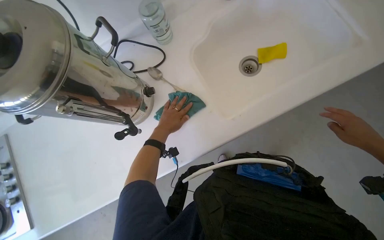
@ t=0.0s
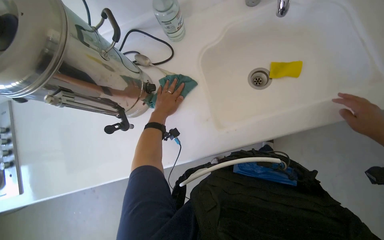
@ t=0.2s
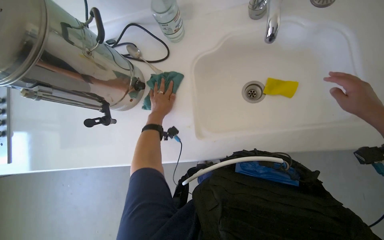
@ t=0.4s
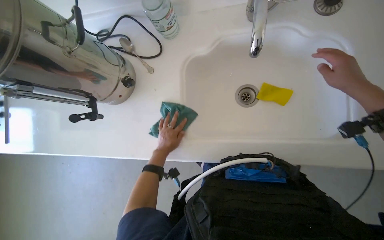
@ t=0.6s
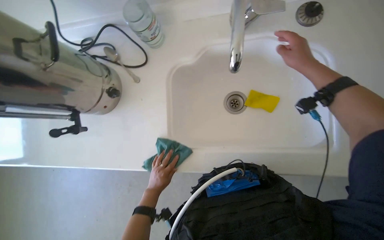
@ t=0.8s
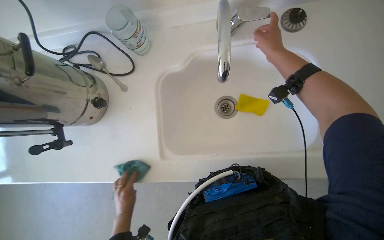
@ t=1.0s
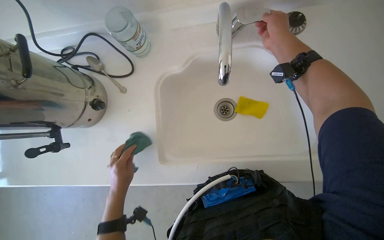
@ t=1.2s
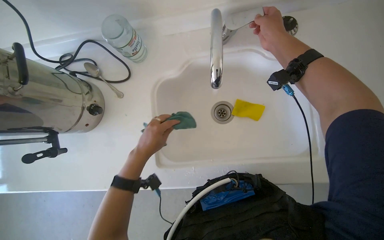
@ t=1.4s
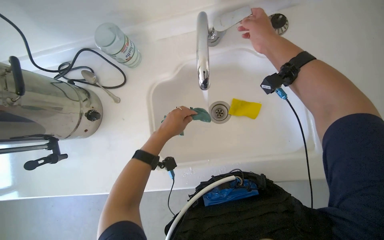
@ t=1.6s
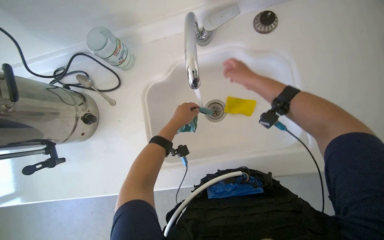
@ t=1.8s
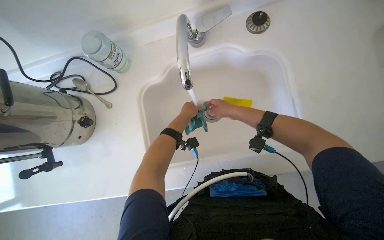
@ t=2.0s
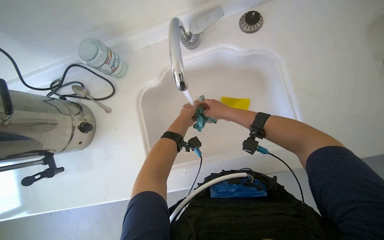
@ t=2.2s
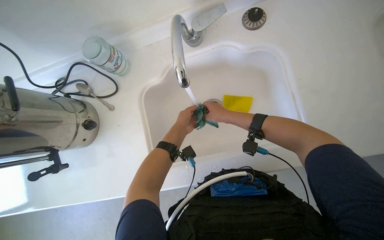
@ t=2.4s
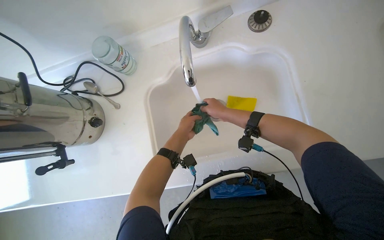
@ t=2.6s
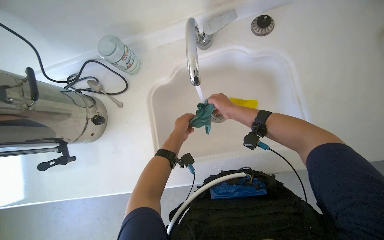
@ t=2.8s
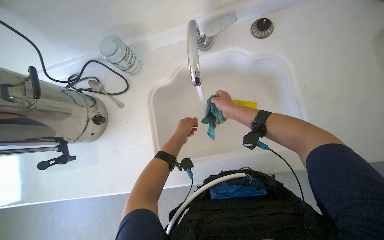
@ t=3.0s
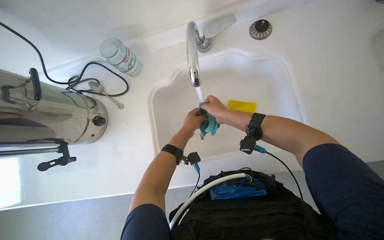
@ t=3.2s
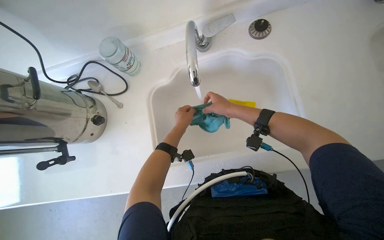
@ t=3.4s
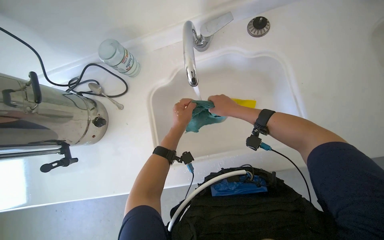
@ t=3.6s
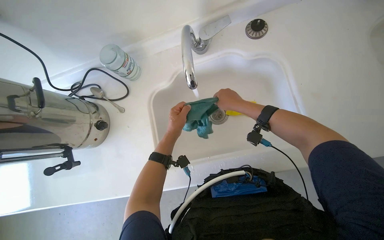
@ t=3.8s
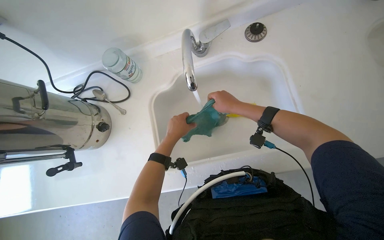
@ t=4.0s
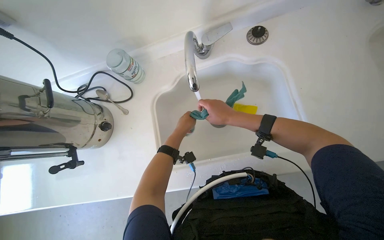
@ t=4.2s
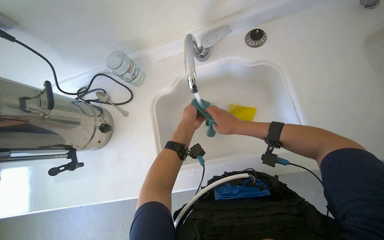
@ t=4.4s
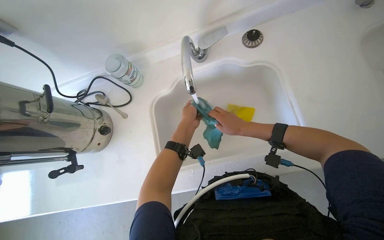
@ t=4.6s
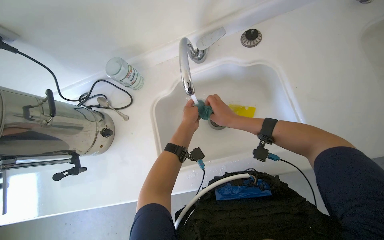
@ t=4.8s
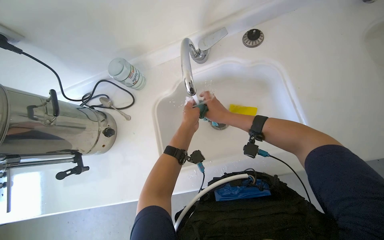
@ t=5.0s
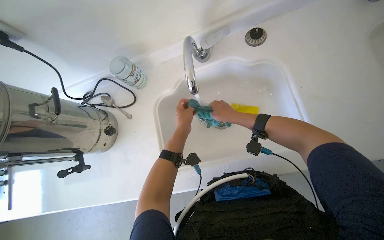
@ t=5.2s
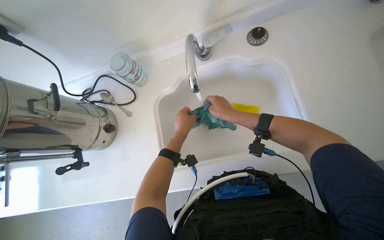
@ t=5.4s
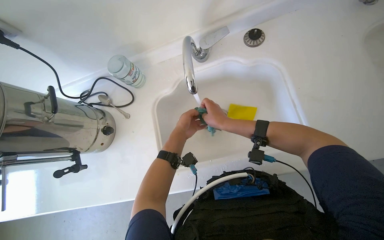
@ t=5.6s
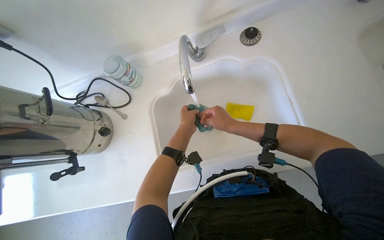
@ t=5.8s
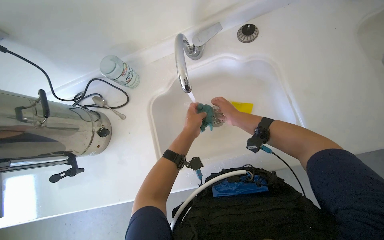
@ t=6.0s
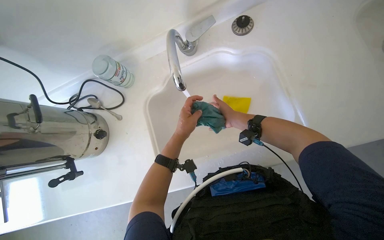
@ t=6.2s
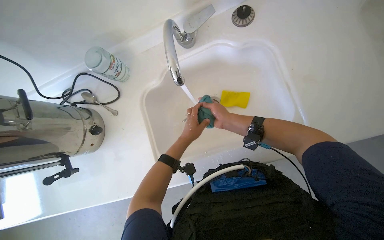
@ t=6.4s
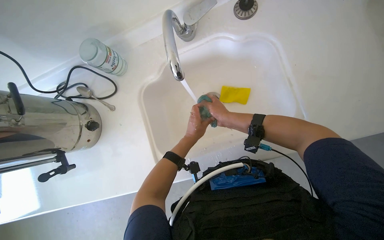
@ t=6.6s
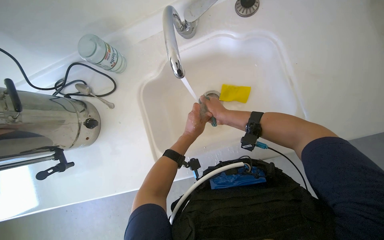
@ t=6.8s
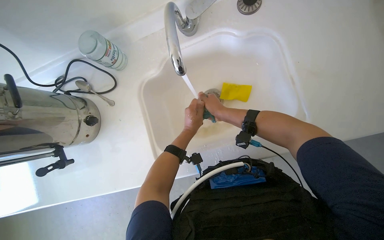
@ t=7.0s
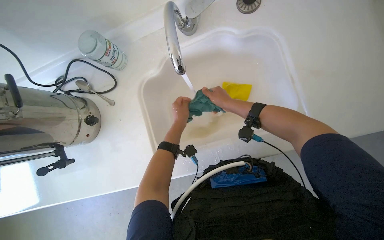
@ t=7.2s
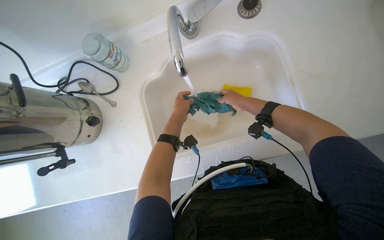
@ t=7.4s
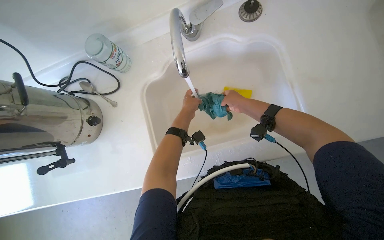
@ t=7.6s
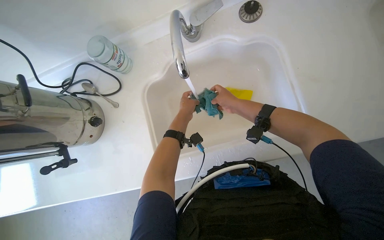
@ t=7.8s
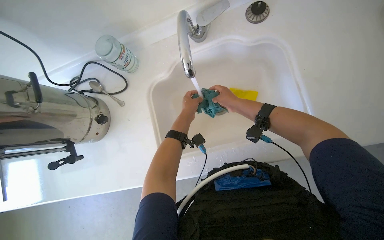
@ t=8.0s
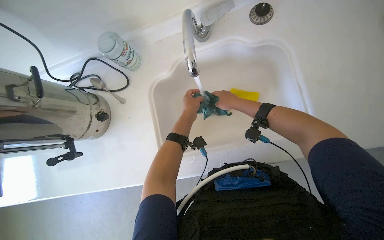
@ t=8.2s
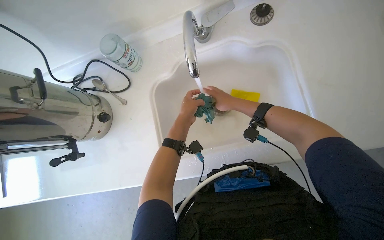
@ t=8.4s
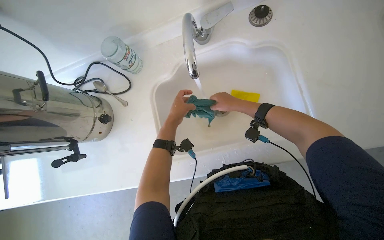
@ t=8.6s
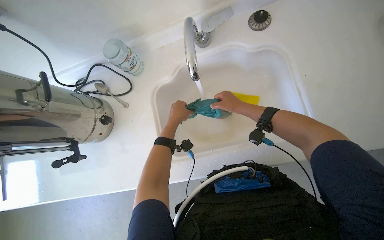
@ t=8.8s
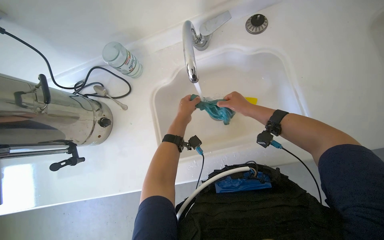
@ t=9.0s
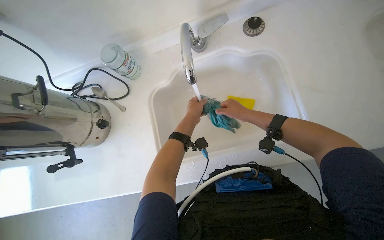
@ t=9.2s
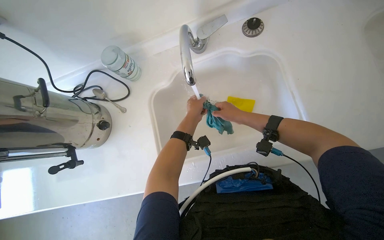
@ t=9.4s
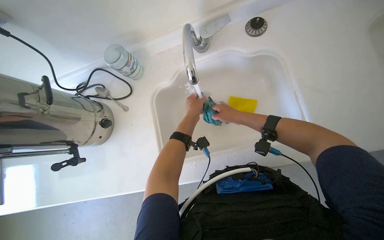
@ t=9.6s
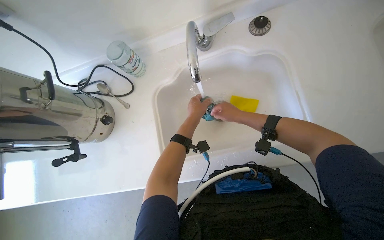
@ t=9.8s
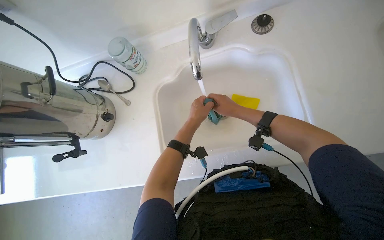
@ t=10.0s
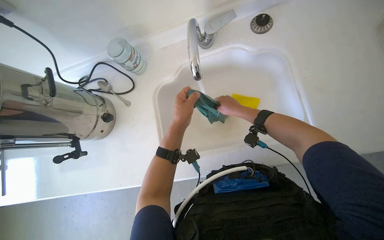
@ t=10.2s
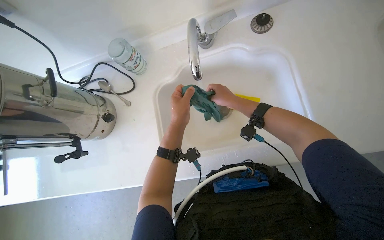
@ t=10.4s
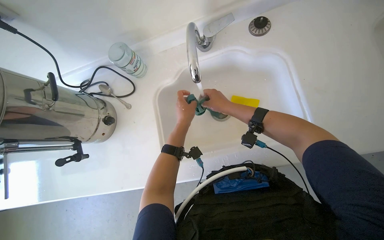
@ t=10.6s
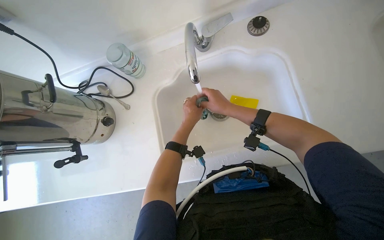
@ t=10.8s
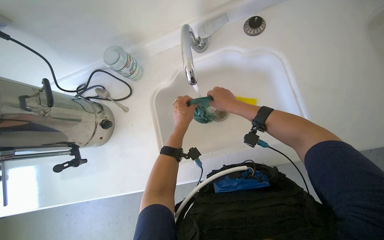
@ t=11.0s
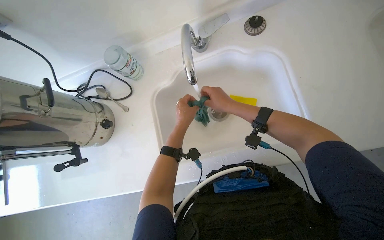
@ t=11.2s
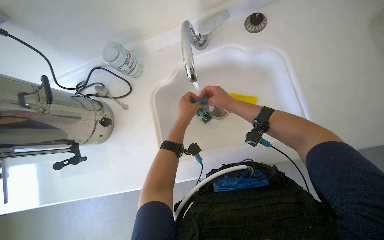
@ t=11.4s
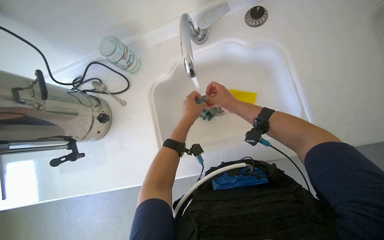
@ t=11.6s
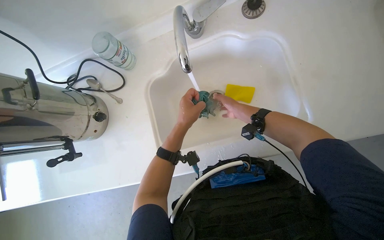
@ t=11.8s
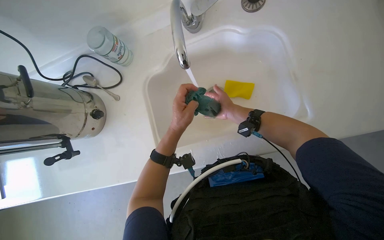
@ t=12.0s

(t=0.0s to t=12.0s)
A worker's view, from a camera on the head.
Job: preparing cleaning supplies.
The whole recording: Washing cleaning cloth. The worker rinses and washes a green cleaning cloth in the sink.
t=1.6s - t=3.0s: The right hand is displaced down the picture and farther from the camera by approximately 25 cm. Meanwhile the left hand goes roughly 10 cm farther from the camera.
t=4.4s - t=6.0s: The hands stay close to where they were, moving slightly.
t=6.0s - t=7.6s: The two hands go roughly 10 cm farther from the camera.
t=9.0s - t=10.4s: The left hand shifts roughly 10 cm nearer to the camera.

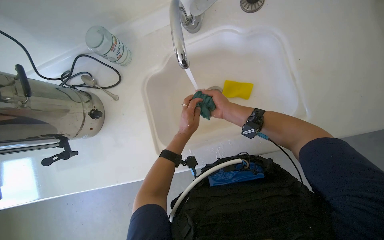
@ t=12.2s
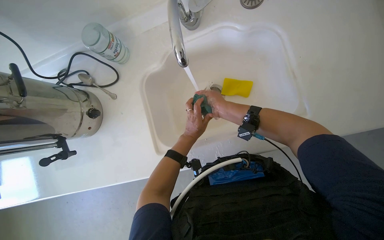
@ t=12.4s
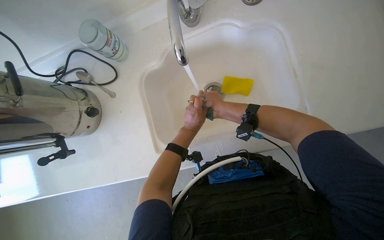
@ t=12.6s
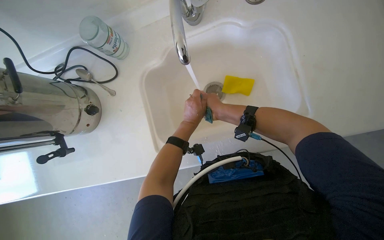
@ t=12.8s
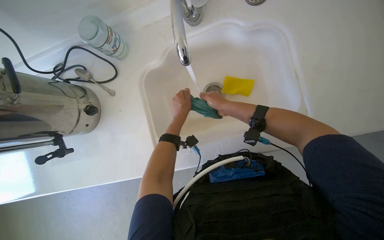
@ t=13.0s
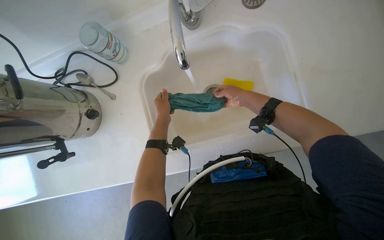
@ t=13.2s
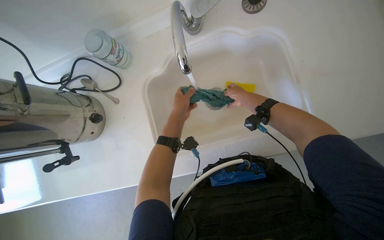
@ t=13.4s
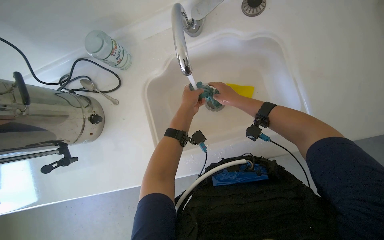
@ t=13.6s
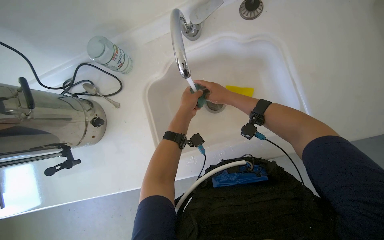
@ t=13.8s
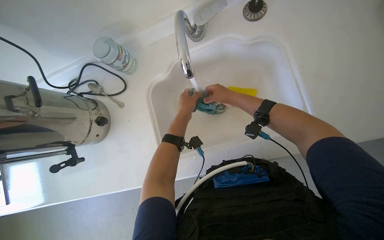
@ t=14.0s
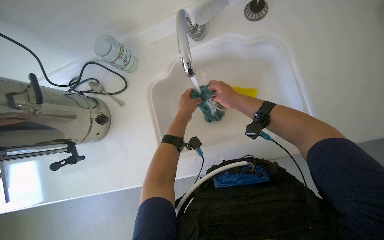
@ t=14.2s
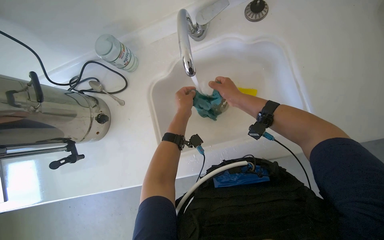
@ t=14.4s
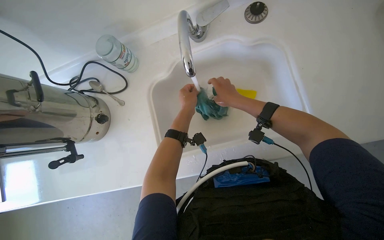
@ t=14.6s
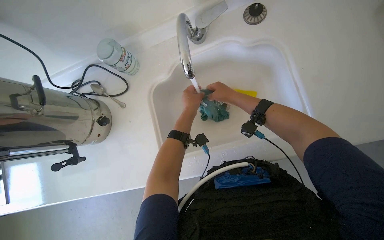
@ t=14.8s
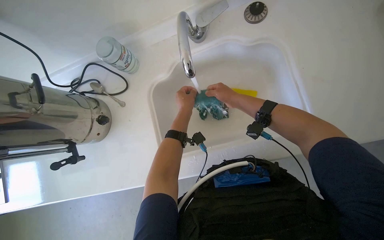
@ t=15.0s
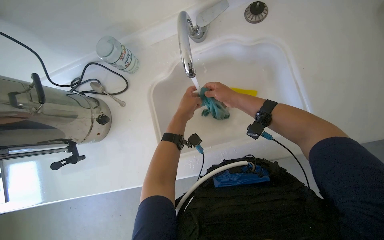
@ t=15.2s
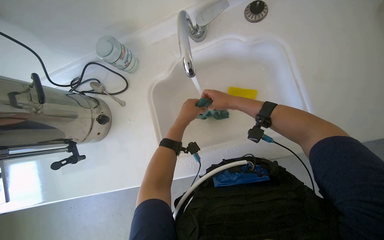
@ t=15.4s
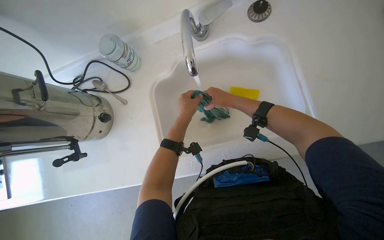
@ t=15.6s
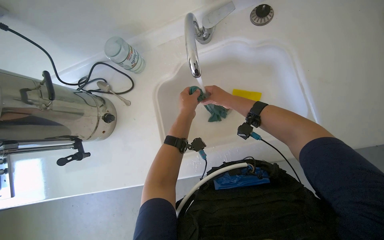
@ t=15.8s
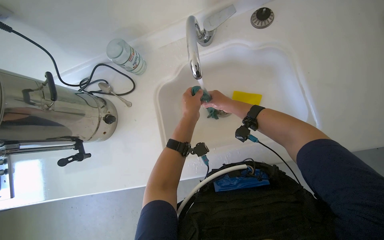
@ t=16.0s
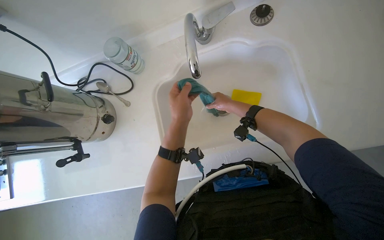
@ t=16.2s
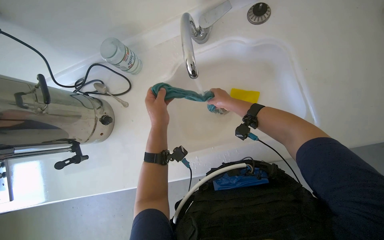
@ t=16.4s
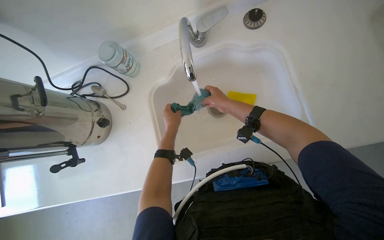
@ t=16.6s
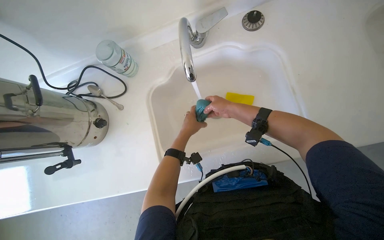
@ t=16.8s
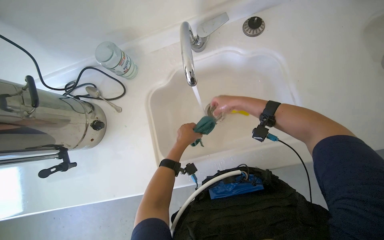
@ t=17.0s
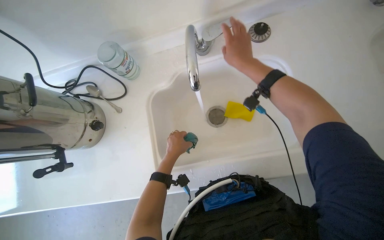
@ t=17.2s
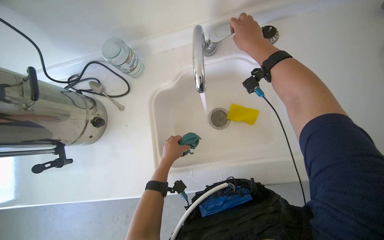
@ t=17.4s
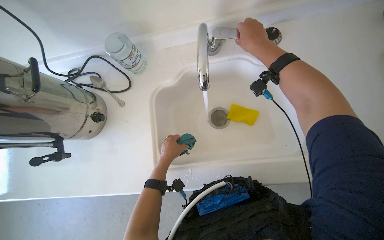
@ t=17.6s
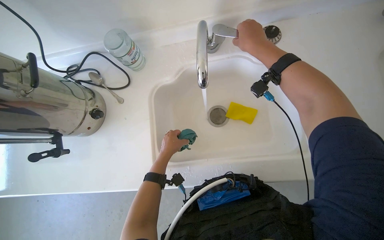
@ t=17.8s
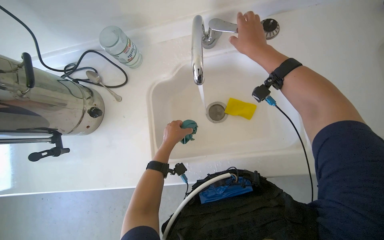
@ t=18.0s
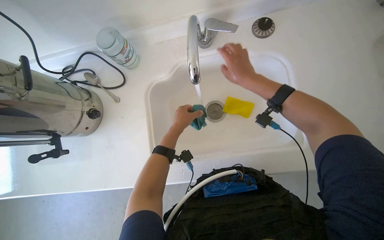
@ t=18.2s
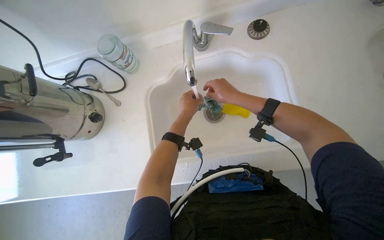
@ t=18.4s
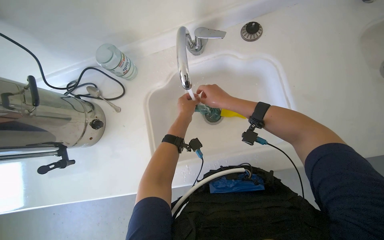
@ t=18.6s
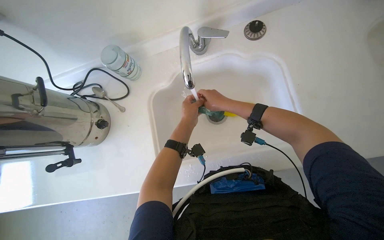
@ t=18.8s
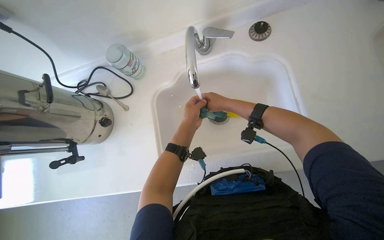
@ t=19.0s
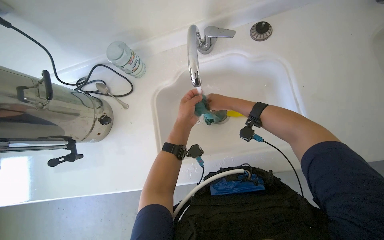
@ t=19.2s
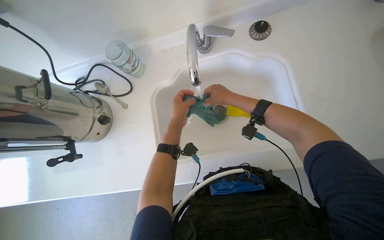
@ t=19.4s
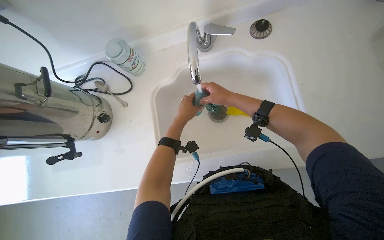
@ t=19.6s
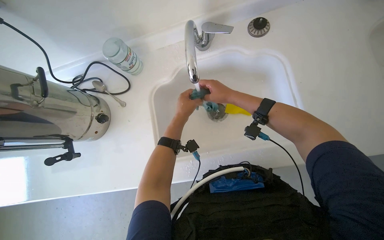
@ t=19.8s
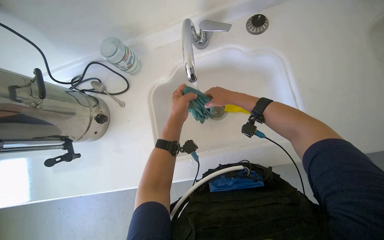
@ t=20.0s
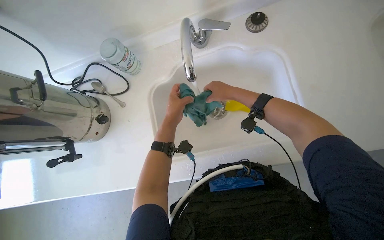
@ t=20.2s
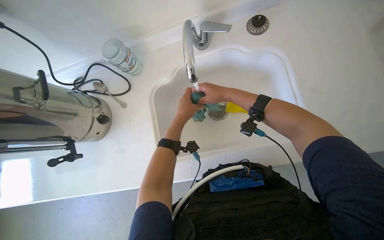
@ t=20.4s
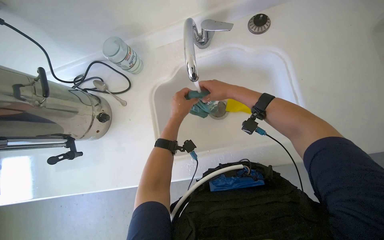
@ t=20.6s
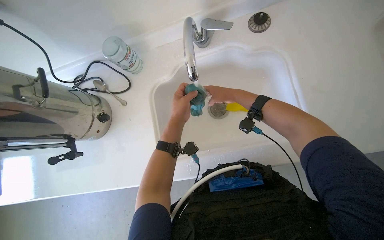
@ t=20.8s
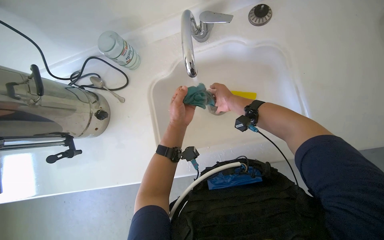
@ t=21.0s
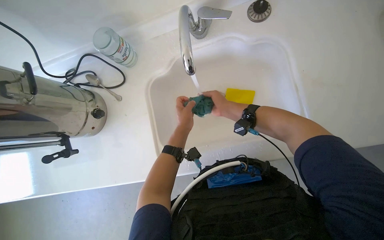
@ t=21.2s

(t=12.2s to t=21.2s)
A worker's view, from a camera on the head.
Job: preparing cleaning supplies.
The whole recording: Washing cleaning cloth. The worker rinses and washes a green cleaning cloth in the sink.
t=12.2s - t=13.8s: The left hand goes about 15 cm up the picture and nearer to the camera.
t=13.8s - t=15.2s: The hands stay close to where they were, moving slightly.
t=15.2s - t=16.6s: The left hand goes nearer to the camera and returns, some 10 cm each way.
t=16.6s - t=18.2s: The right hand heads nearer to the camera and up the picture, covering some 15 cm.
